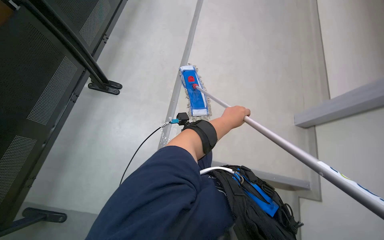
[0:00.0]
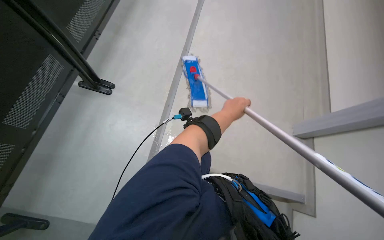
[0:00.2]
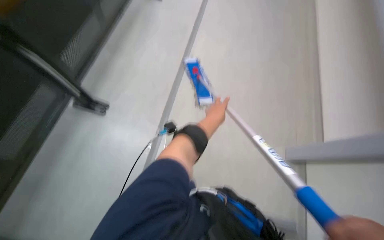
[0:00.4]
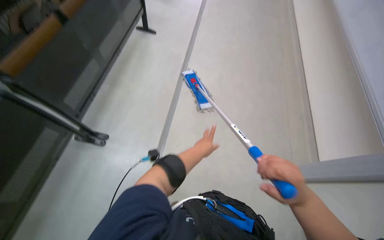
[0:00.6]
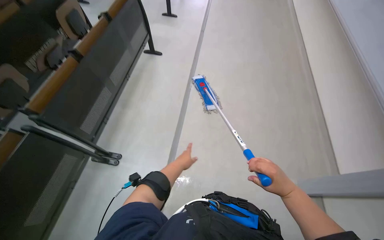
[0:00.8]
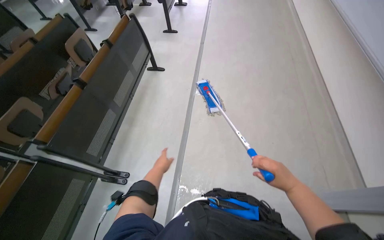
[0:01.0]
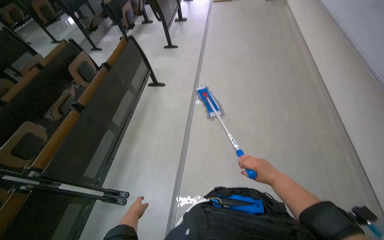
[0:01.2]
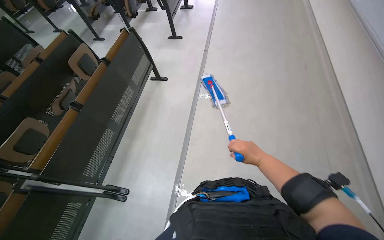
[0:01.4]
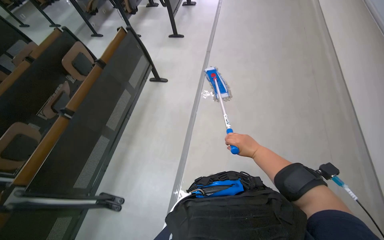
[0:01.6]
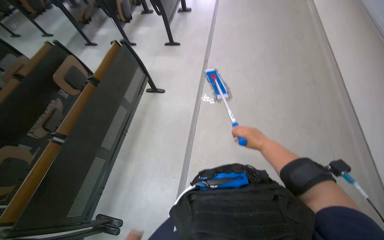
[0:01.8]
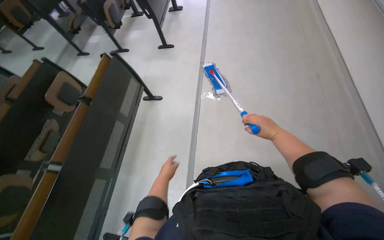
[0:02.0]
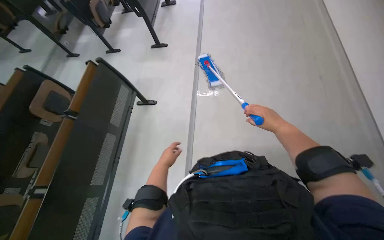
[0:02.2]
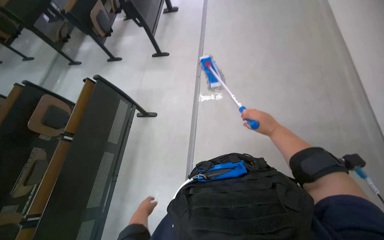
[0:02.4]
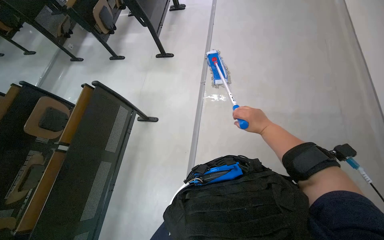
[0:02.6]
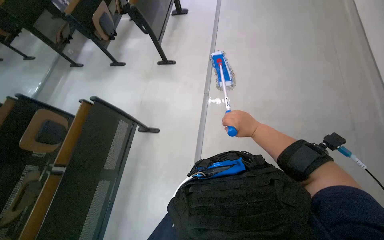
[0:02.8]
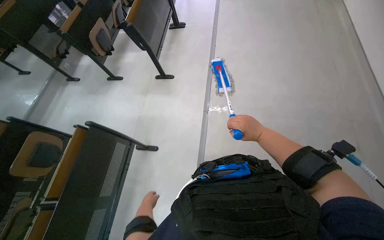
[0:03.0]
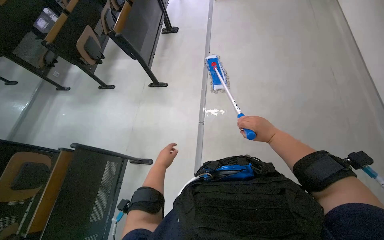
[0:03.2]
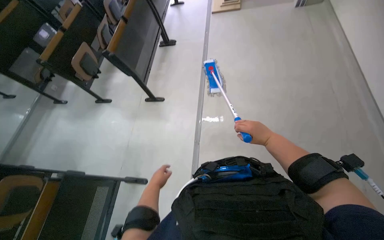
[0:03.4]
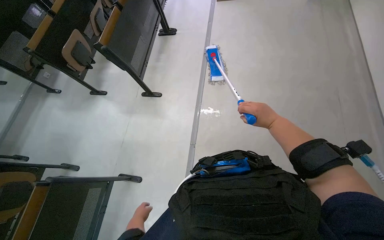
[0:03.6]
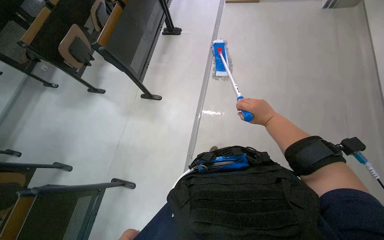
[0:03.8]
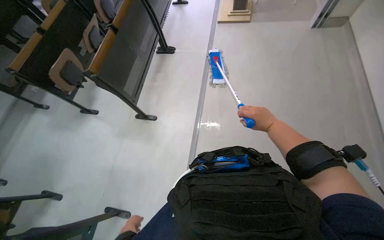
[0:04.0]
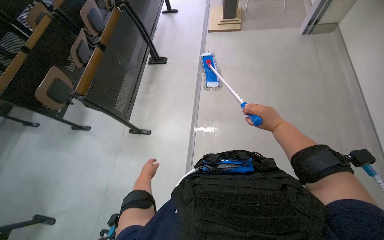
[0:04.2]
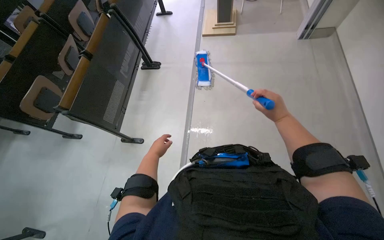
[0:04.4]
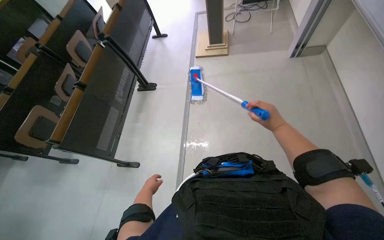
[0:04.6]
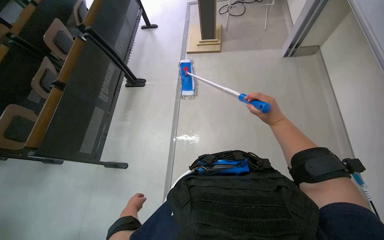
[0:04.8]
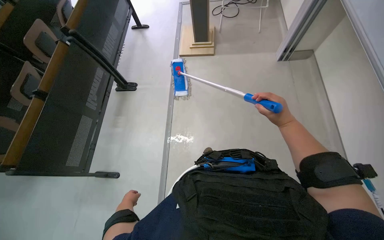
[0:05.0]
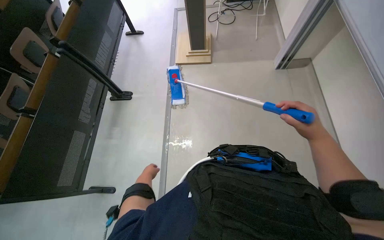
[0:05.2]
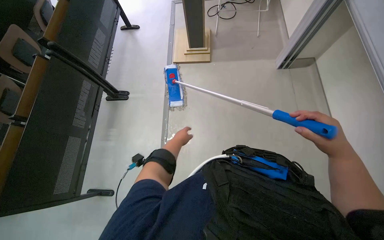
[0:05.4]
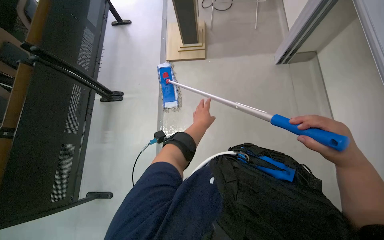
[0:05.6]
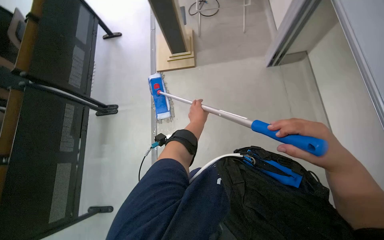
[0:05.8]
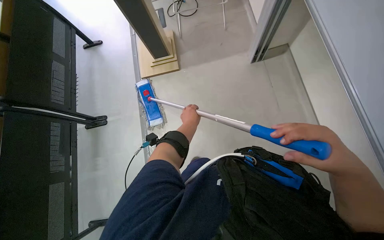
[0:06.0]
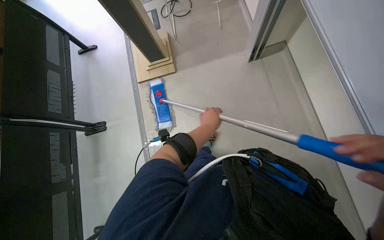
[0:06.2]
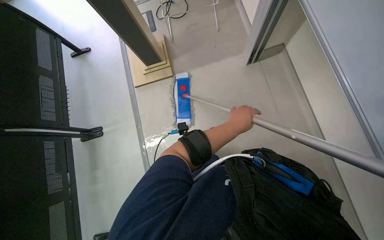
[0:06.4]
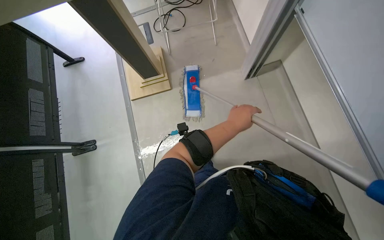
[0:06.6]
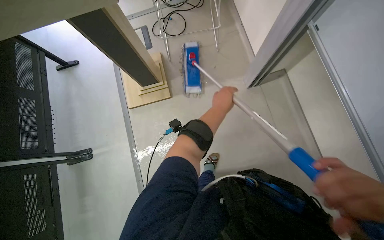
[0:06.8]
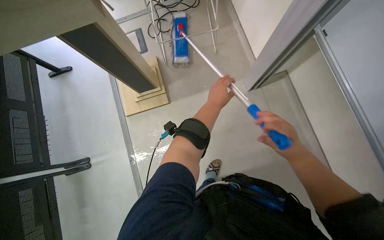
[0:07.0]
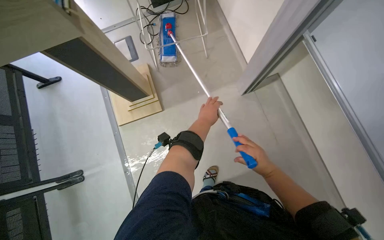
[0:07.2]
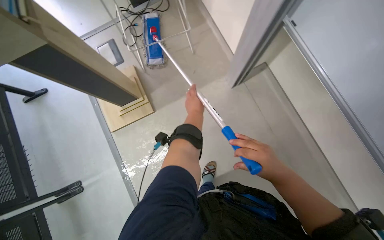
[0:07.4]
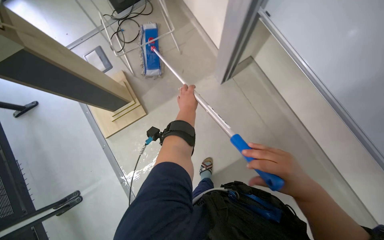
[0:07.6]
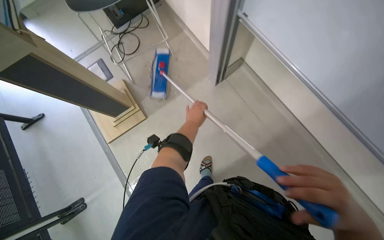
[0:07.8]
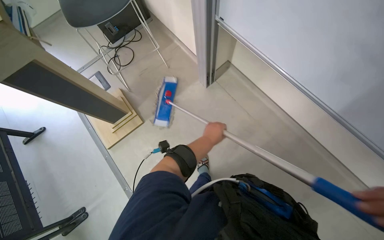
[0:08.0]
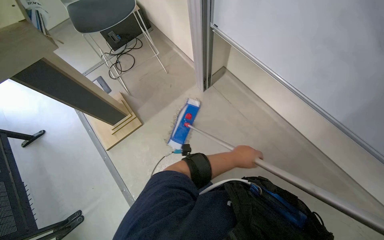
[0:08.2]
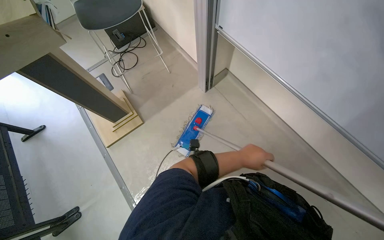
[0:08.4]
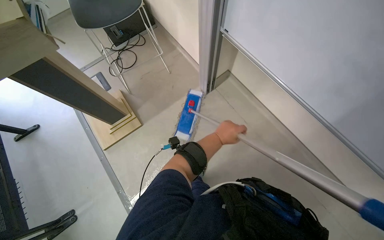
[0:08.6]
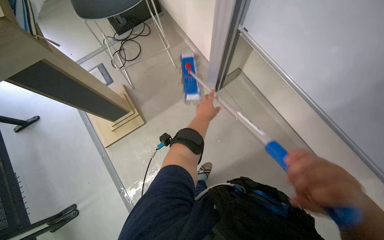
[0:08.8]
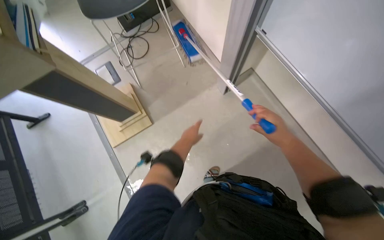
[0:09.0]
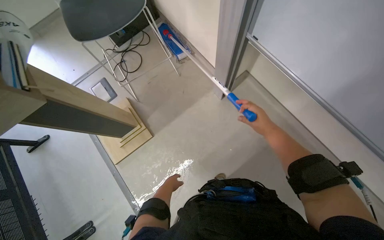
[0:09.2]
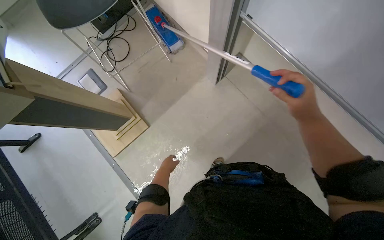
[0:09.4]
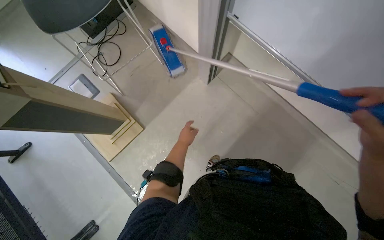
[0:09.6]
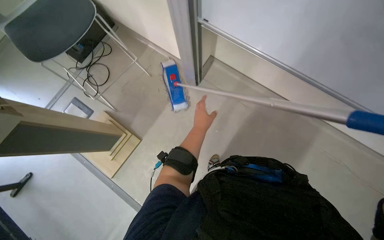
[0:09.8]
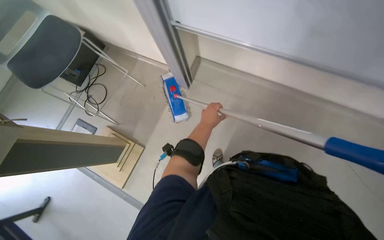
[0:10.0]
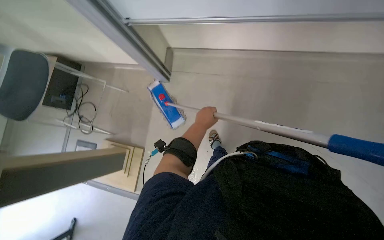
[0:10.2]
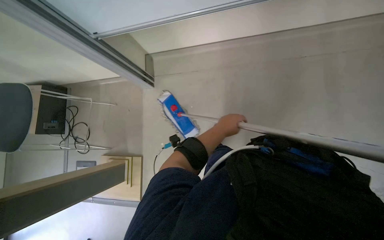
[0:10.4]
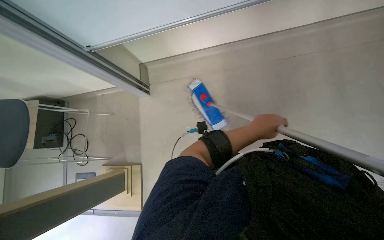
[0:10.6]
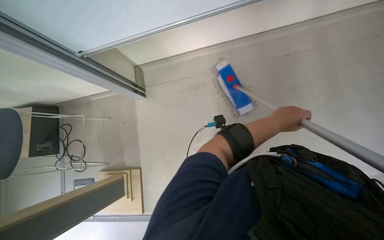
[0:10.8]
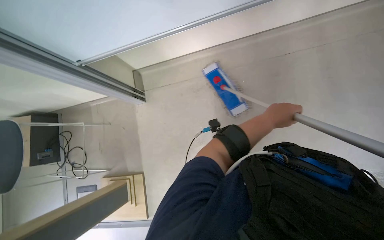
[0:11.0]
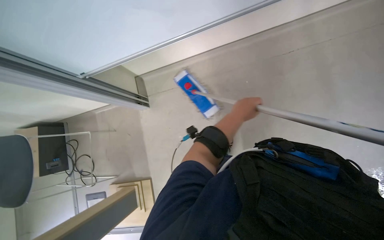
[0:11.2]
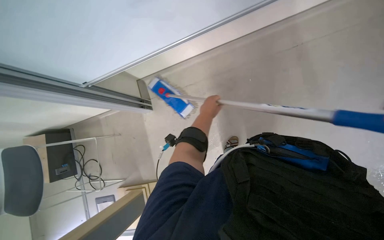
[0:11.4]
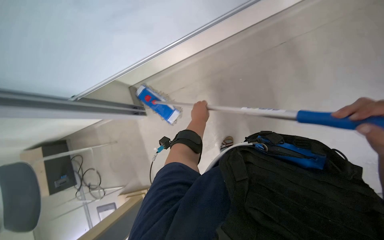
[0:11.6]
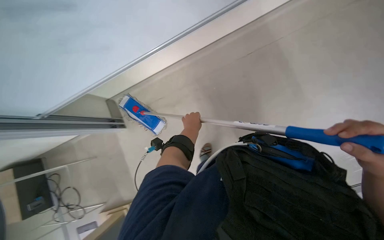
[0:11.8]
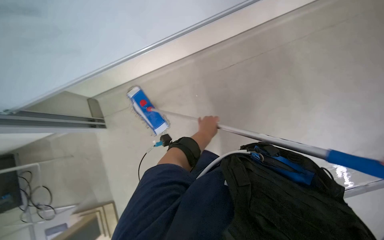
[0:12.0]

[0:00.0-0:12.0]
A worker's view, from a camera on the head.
Job: mopping floor.
The whole recording: Mopping classroom floor. The worker mops the classroom floor, occasionally adjusting the mop and moving the cleaning cart.
0:00.0 to 0:01.6: The camera is carried about 70 cm. The camera sweeps to the left, by some 15 degrees. The camera pitches upward, by some 25 degrees.
0:01.6 to 0:03.0: The camera is carried roughly 70 cm.
0:03.0 to 0:04.4: The wearer looks roughly 15 degrees further upward.
0:04.4 to 0:06.0: The camera is carried about 80 cm.
0:06.0 to 0:07.6: The head travels roughly 50 cm.
0:07.6 to 0:09.0: The left hand reaches approximately 30 cm to the right, then returns.
0:09.0 to 0:10.4: The scene rotates counterclockwise by about 60 degrees.
0:10.4 to 0:12.0: The left hand travels to the right and back again, approximately 15 cm each way.

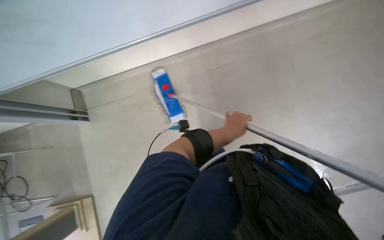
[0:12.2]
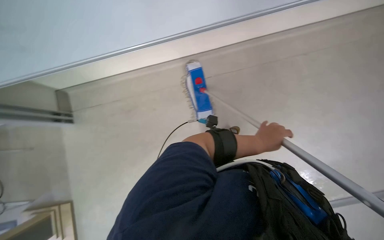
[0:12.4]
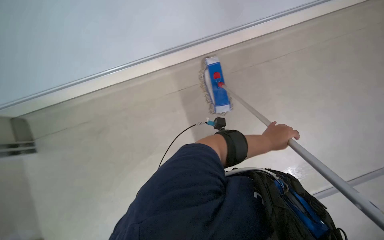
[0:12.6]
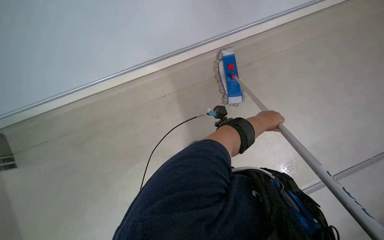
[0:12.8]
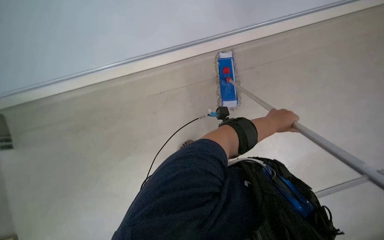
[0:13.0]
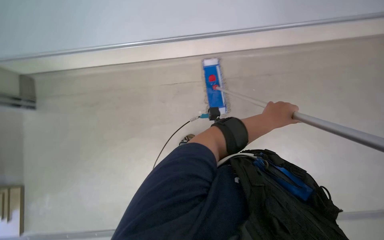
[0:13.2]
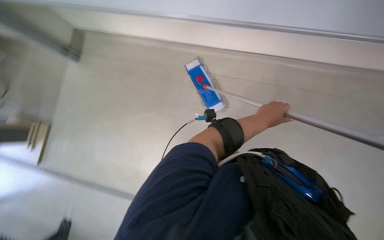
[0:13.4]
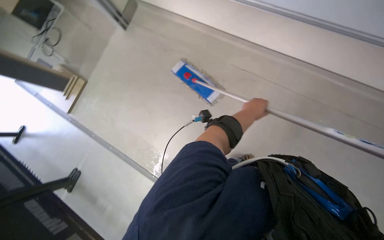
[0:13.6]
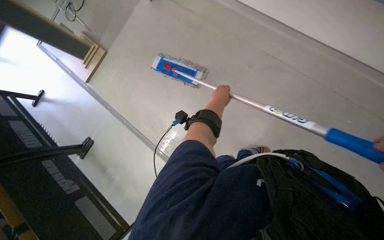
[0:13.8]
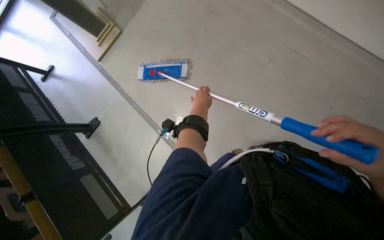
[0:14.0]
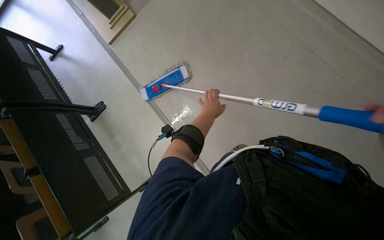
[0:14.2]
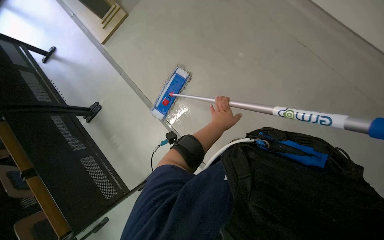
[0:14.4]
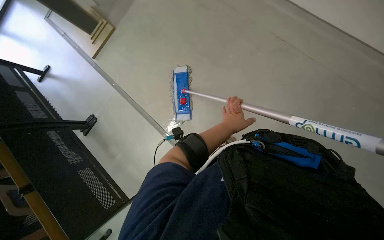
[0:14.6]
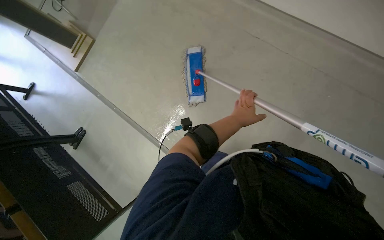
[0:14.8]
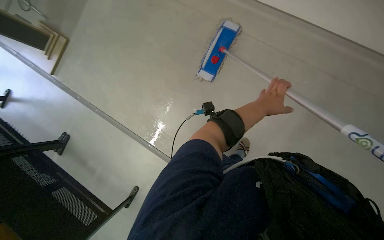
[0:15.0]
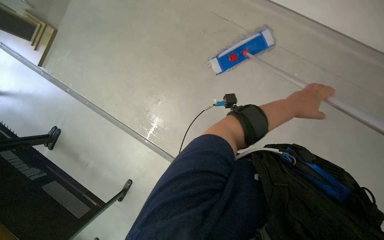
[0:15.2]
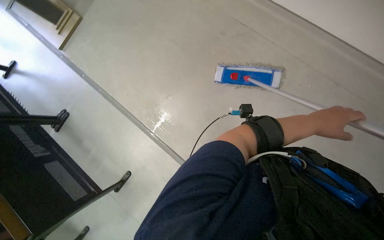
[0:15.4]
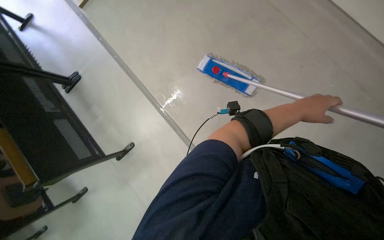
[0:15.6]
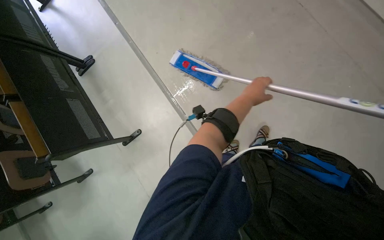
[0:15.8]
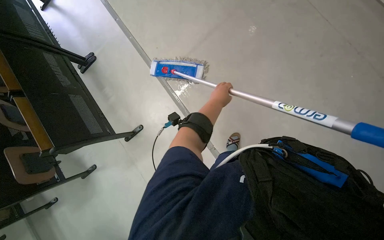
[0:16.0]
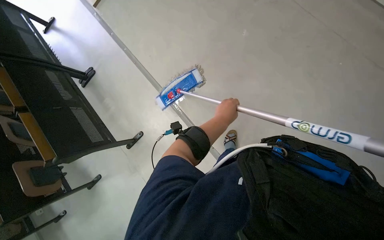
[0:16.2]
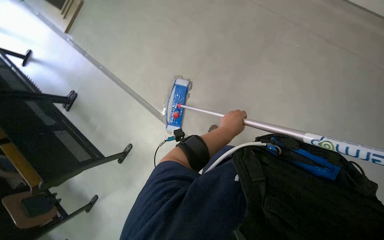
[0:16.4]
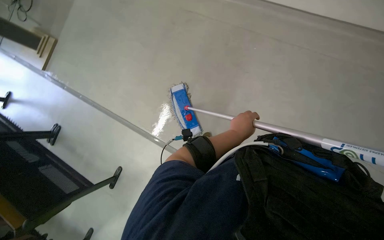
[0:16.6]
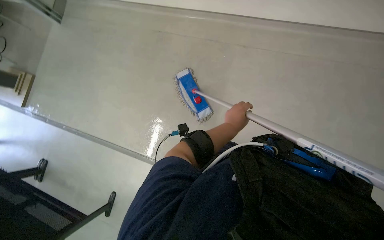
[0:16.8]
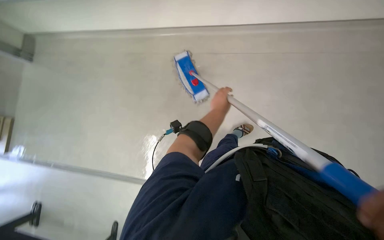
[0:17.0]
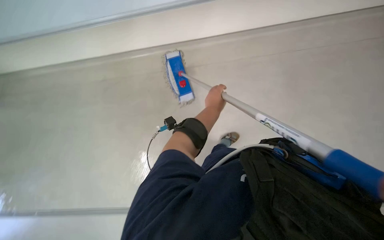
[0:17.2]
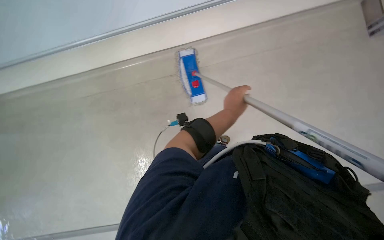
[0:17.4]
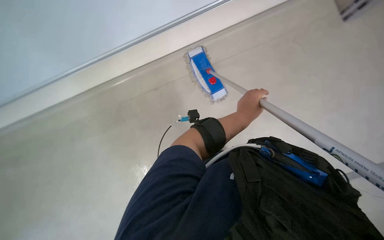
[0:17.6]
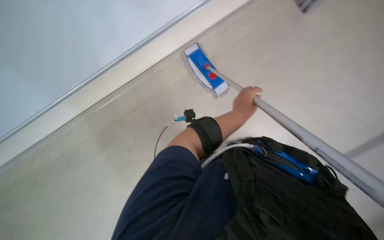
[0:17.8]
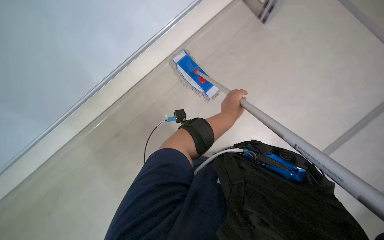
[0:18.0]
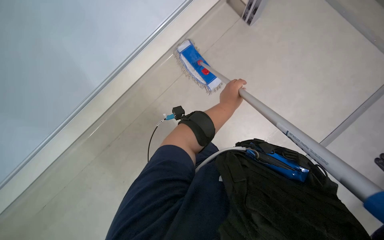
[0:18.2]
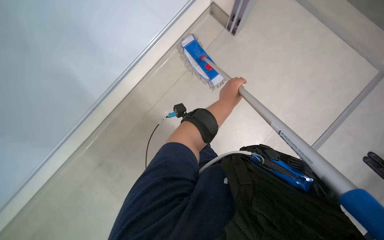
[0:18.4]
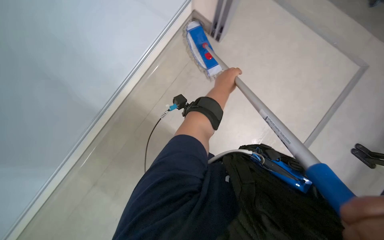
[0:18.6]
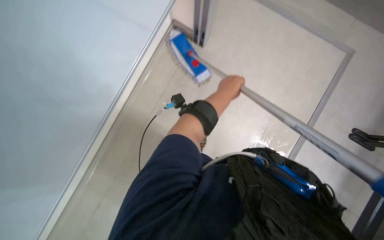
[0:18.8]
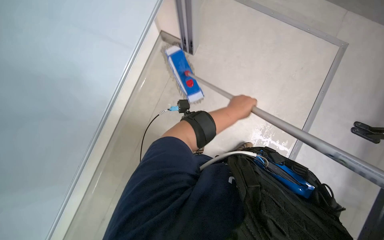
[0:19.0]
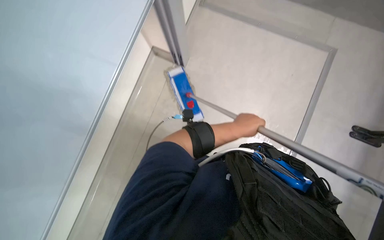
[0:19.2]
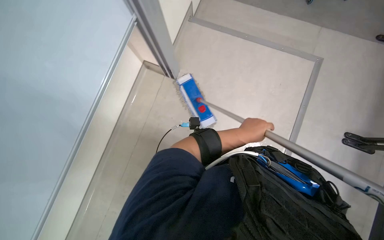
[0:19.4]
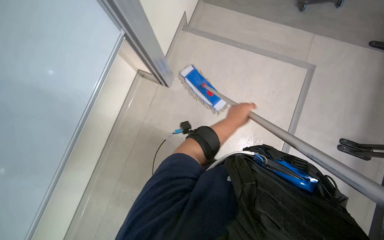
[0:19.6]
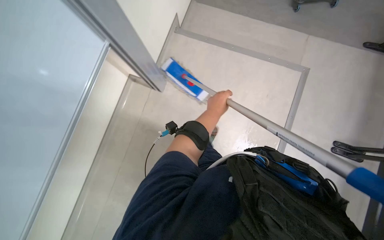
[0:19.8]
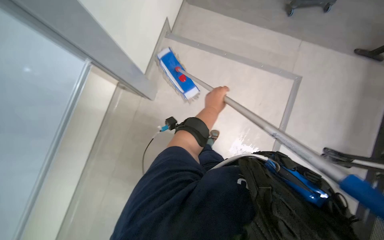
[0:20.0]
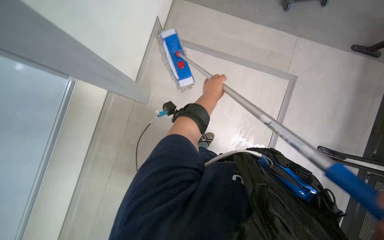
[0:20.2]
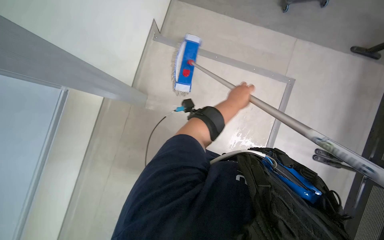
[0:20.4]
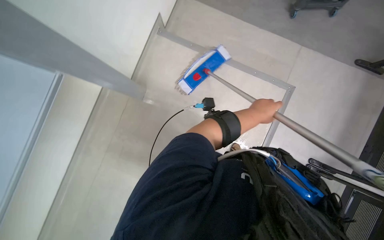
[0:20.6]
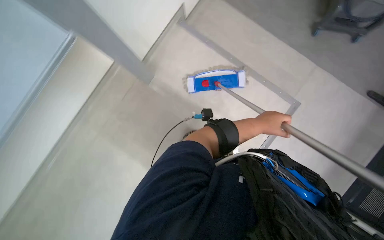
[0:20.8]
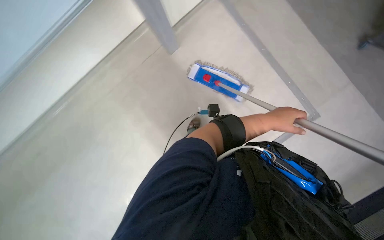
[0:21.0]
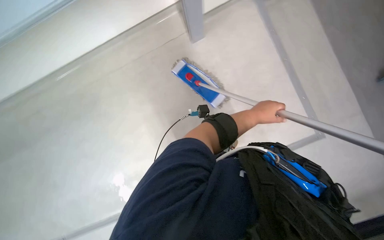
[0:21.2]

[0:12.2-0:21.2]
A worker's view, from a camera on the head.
Job: mopping floor.
The whole recording: Mopping classroom floor. The worker mops the classroom floor, occasionally adjusting the mop and moving the cleaning cart.
0:15.2 to 0:16.6: The camera is carried approximately 50 cm.
0:16.6 to 0:18.2: The wearer's head swings some 30 degrees to the right. The camera pitches upward, by approximately 15 degrees. The left hand heads up the picture, covering approximately 15 cm.
0:18.2 to 0:19.8: The view tilts some 20 degrees upward. The scene turns roughly 30 degrees counterclockwise in the picture.
